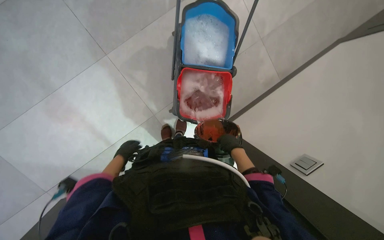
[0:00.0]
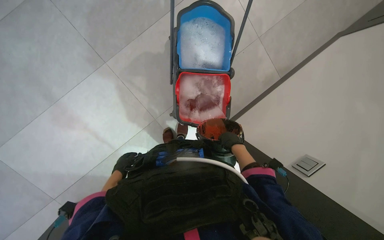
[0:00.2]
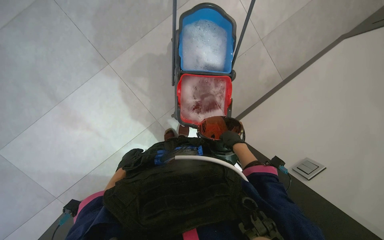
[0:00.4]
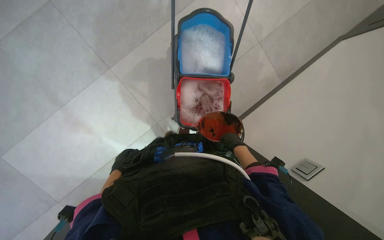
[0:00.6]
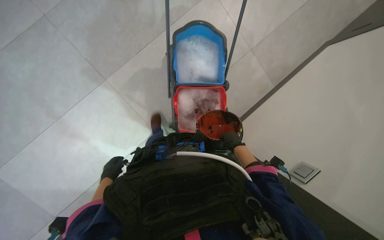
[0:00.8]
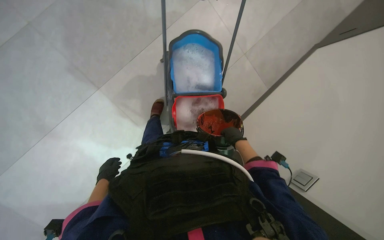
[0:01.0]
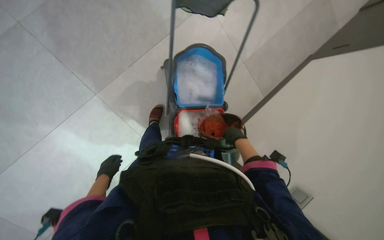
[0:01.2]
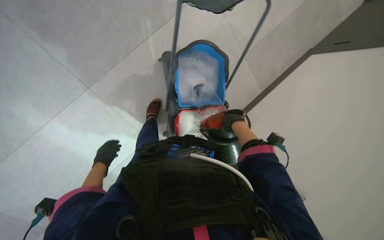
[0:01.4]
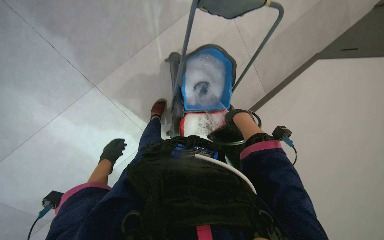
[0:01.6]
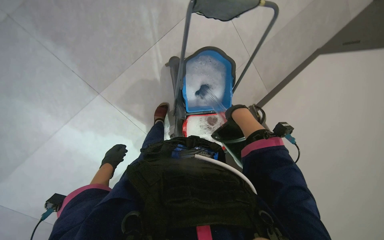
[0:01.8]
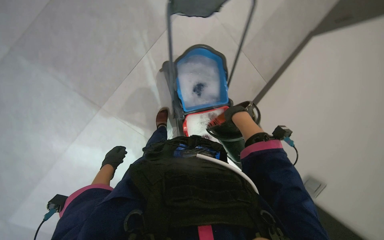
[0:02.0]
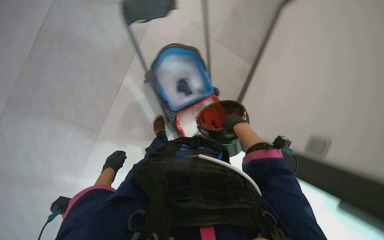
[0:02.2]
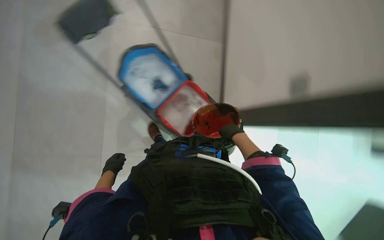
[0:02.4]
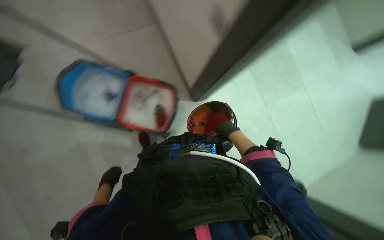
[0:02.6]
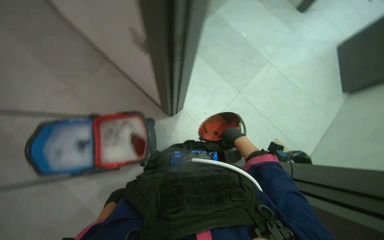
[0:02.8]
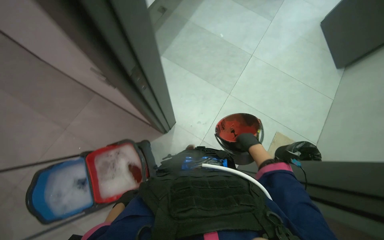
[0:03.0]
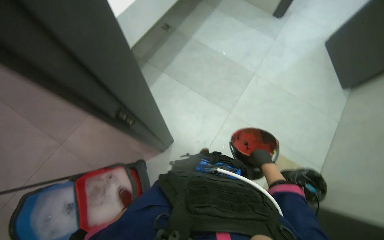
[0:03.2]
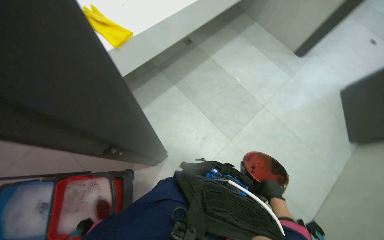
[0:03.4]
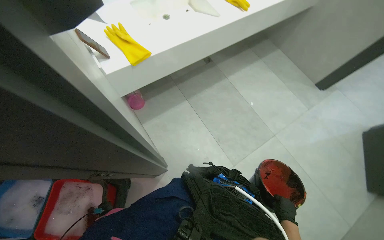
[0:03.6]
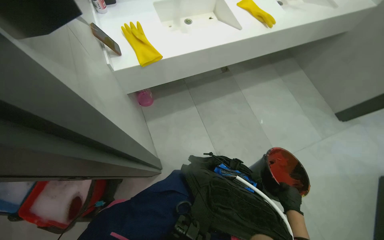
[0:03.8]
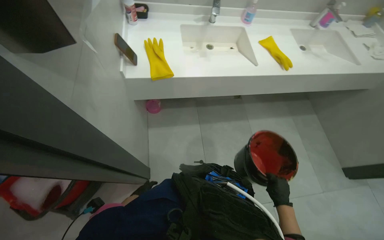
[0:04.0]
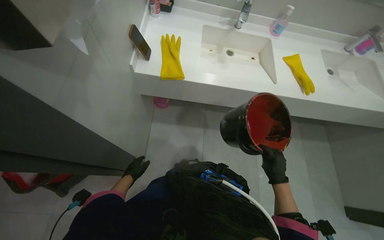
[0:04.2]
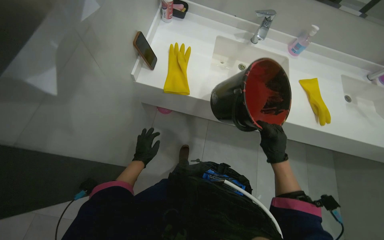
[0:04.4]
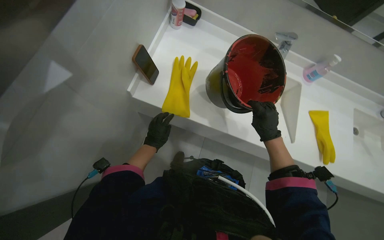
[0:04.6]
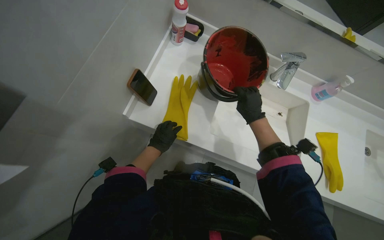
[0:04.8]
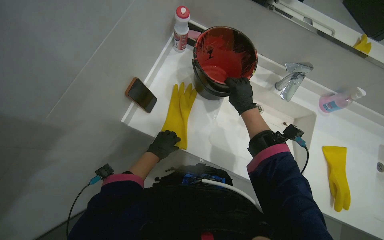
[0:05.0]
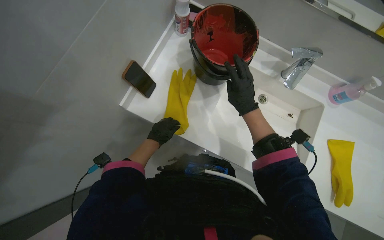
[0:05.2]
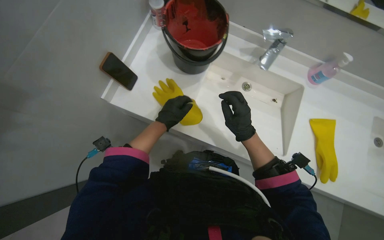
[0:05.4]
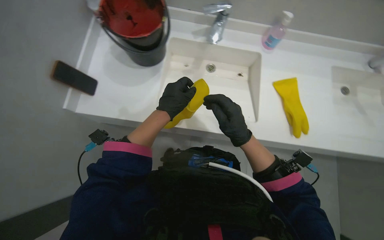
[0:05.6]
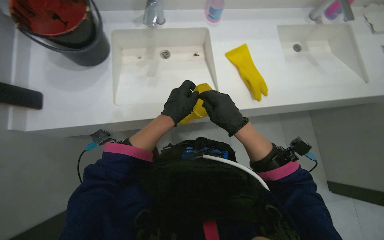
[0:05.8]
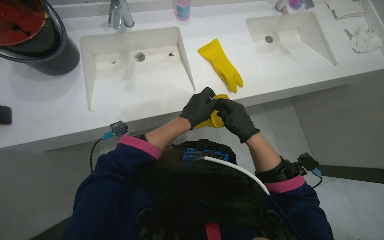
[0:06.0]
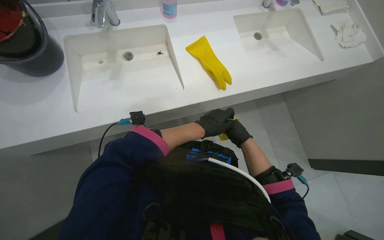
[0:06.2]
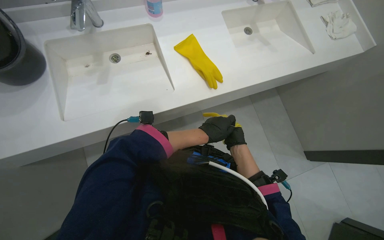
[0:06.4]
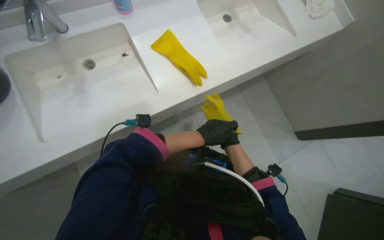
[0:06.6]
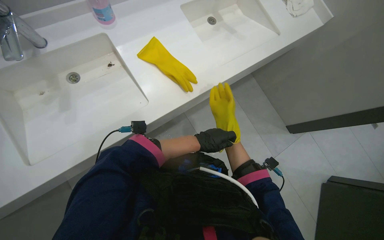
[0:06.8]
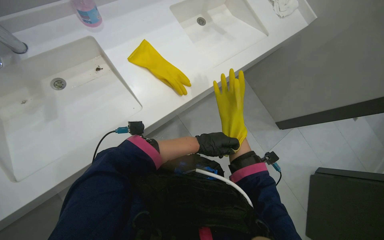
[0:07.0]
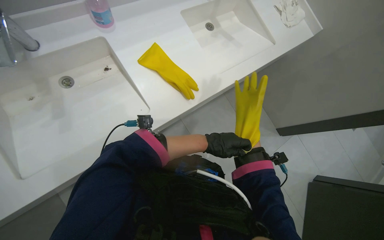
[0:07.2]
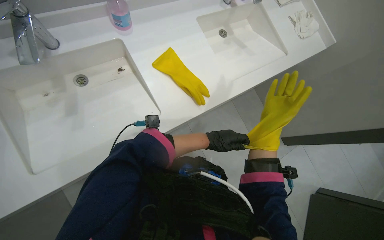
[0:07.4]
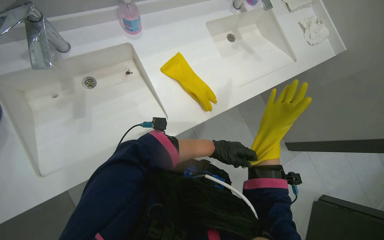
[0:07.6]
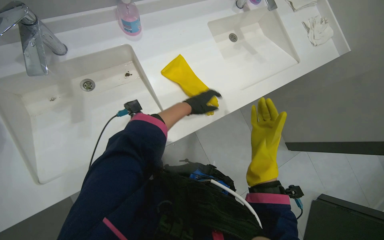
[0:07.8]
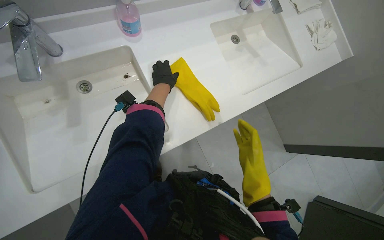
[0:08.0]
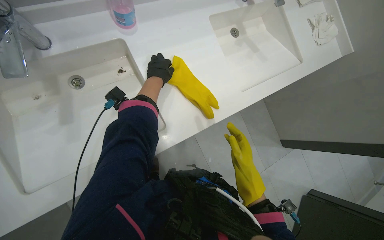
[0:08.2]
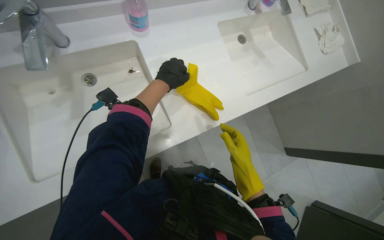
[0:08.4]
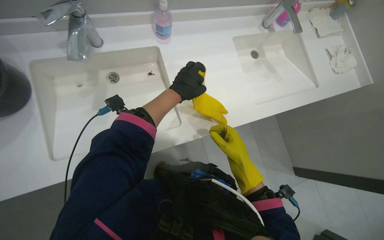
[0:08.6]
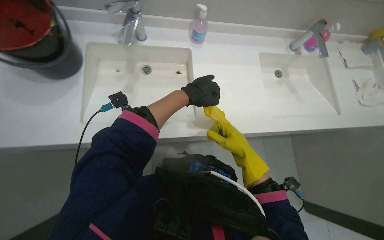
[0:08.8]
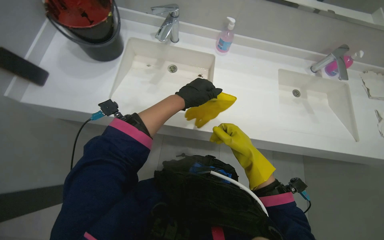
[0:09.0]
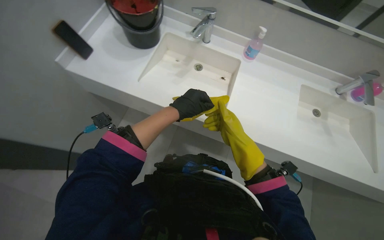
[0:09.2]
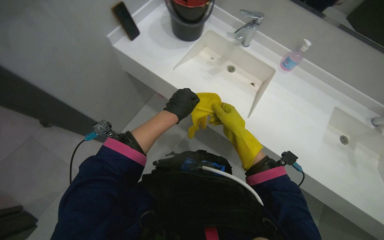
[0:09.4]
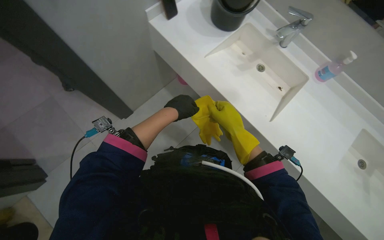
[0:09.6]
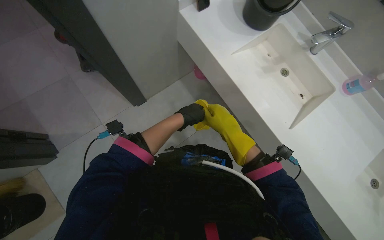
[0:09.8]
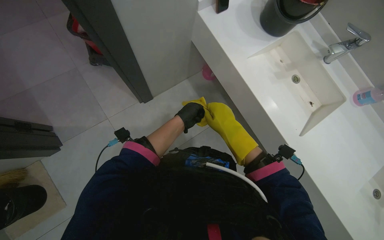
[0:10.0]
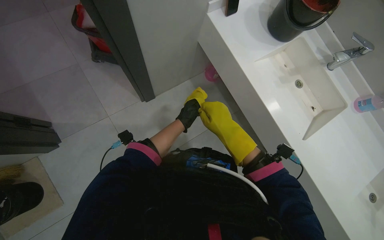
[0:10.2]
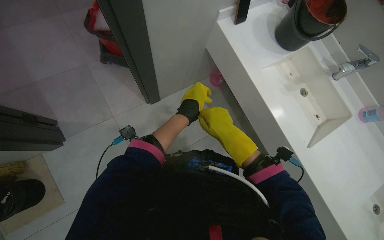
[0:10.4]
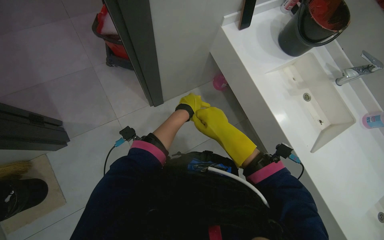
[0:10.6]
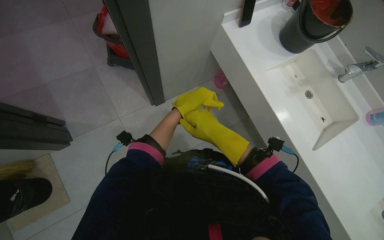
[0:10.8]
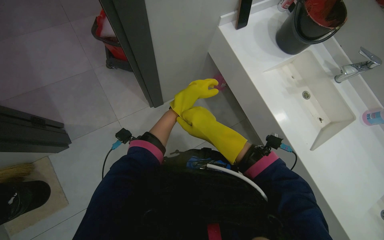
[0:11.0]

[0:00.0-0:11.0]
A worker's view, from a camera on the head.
Job: preparing cleaning supplies.
The whole recording: Finalizing cleaning setup. The worker pours liquid into the mop cart, organizes cleaning tools, and removes outer gloves.
0.0 to 1.6 s: The left hand moves to the left, approximately 10 cm. The right hand heads up the picture and nearer to the camera, covering approximately 30 cm.
3.2 to 4.8 s: The wearer moves about 50 cm. The wearer looks roughly 70 degrees further to the left. The view tilts roughly 20 degrees upward.
4.8 to 6.2 s: The scene turns some 40 degrees counterclockwise in the picture.
7.8 to 9.4 s: The wearer looks roughly 60 degrees further to the left. The view tilts roughly 15 degrees upward.
9.4 to 11.0 s: Everything in view rotates roughly 30 degrees clockwise.

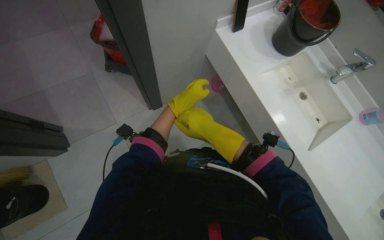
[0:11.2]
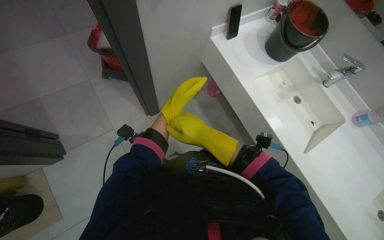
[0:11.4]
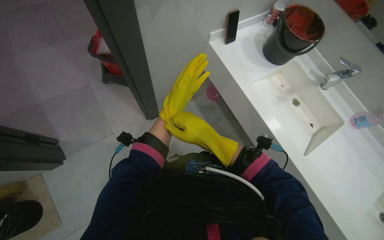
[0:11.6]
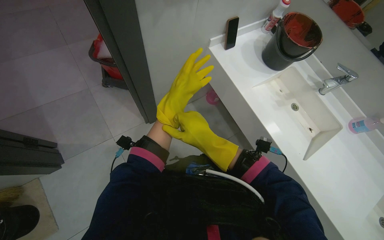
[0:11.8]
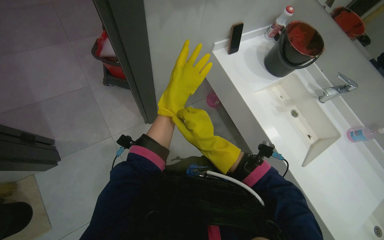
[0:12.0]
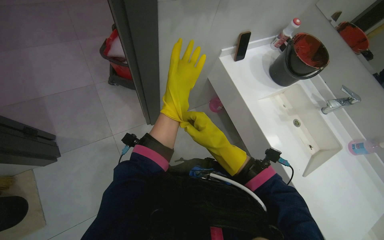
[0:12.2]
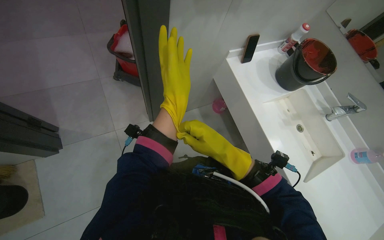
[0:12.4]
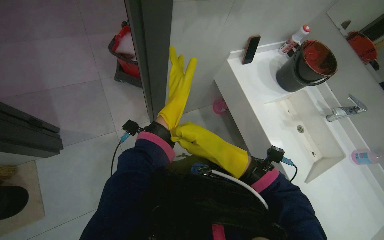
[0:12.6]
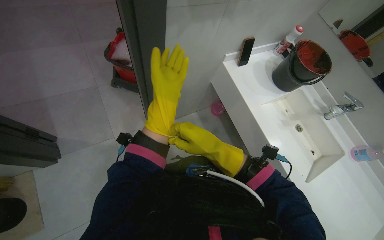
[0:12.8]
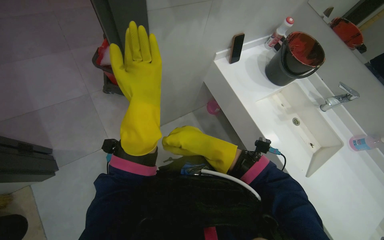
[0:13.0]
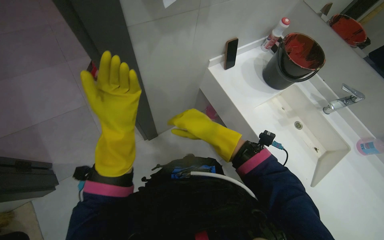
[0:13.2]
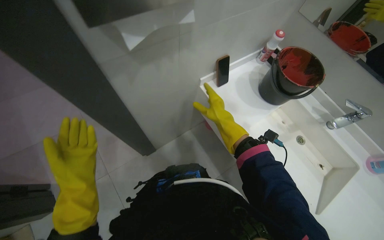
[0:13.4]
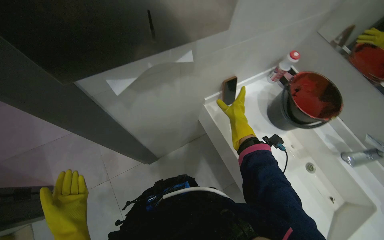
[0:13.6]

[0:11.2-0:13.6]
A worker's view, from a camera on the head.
Job: preparing cleaning supplies.
The whole recording: Finalizing cleaning setup. The worker pours liquid into the mop cart, organizes cleaning tools, and removes outer gloves.
11.2 to 12.4 s: The left hand goes about 25 cm nearer to the camera.
12.4 to 13.6 s: The right hand heads up the picture, farther from the camera and to the right, covering roughly 50 cm, while the left hand travels to the left and down the picture by roughly 15 cm.

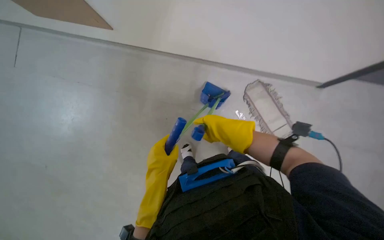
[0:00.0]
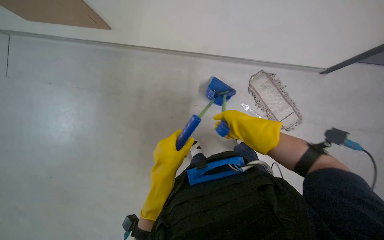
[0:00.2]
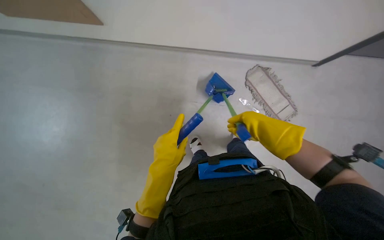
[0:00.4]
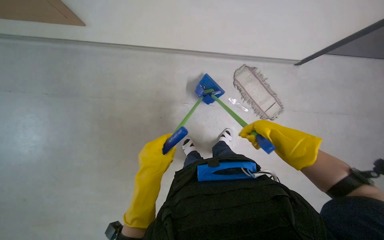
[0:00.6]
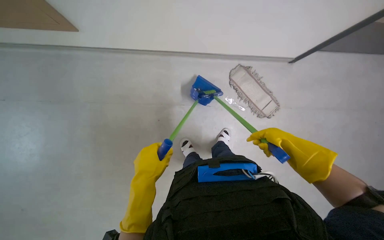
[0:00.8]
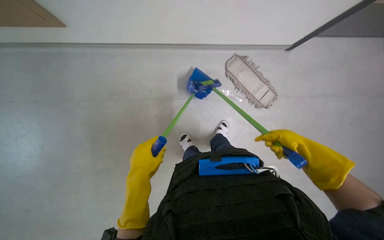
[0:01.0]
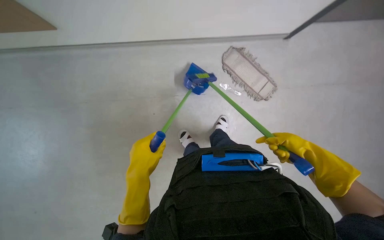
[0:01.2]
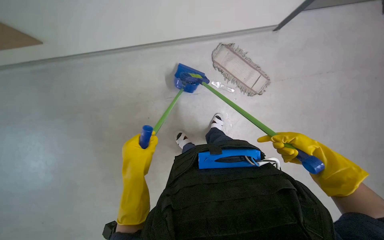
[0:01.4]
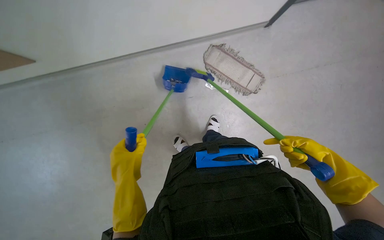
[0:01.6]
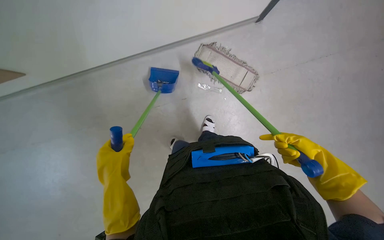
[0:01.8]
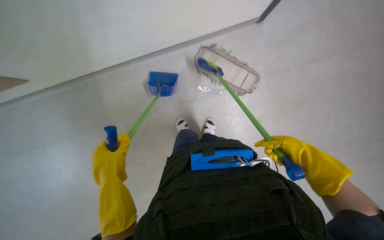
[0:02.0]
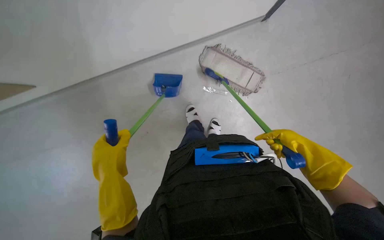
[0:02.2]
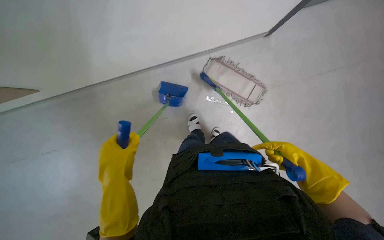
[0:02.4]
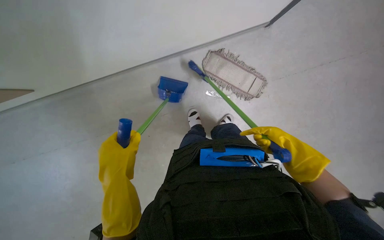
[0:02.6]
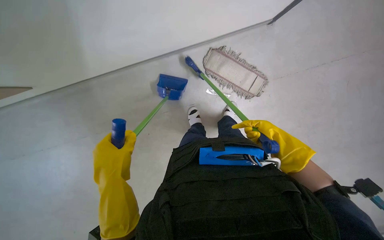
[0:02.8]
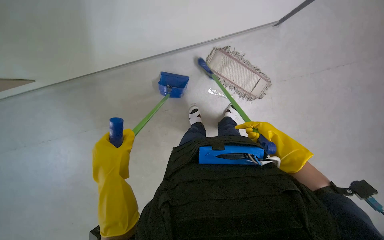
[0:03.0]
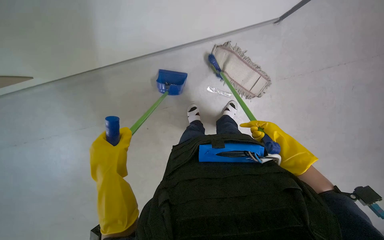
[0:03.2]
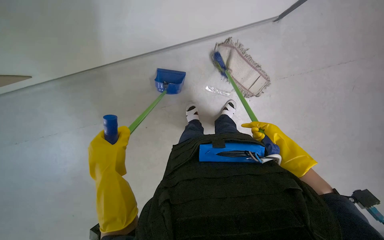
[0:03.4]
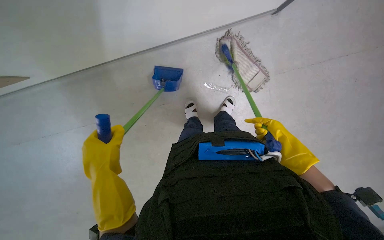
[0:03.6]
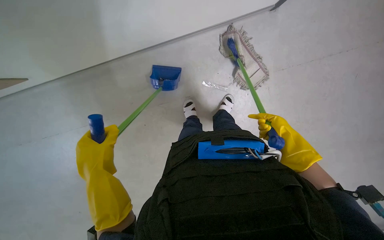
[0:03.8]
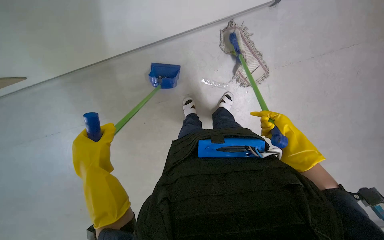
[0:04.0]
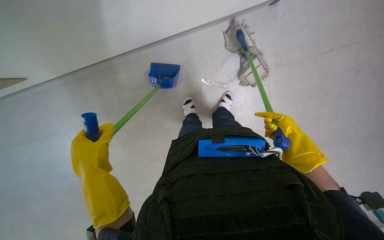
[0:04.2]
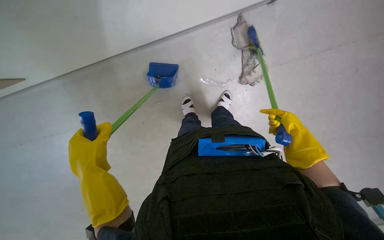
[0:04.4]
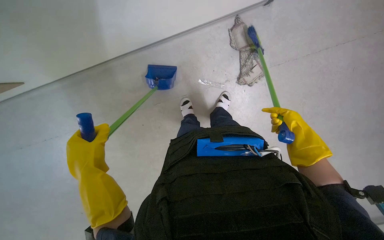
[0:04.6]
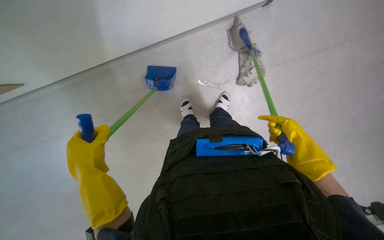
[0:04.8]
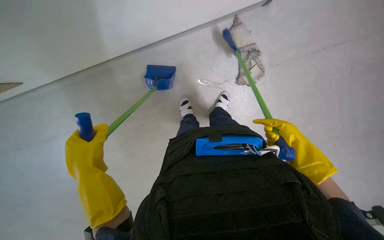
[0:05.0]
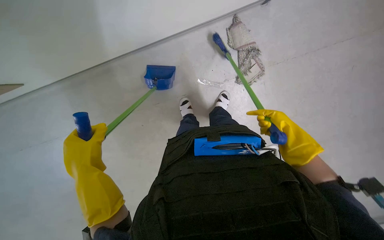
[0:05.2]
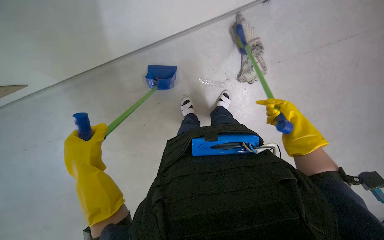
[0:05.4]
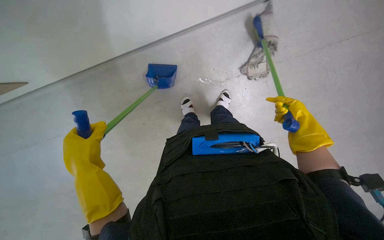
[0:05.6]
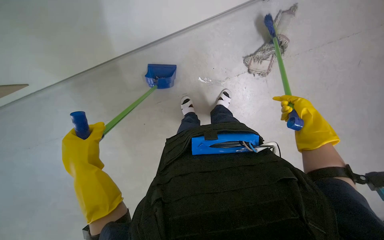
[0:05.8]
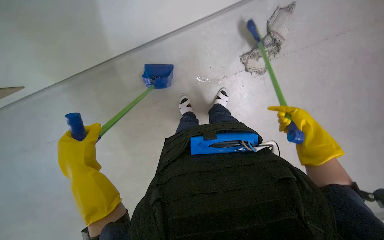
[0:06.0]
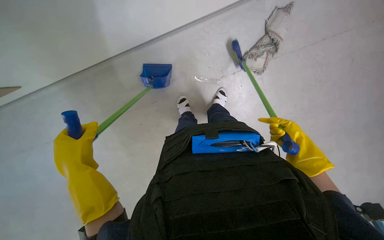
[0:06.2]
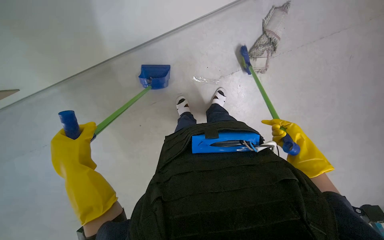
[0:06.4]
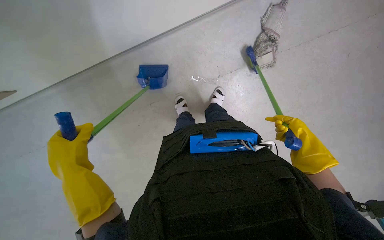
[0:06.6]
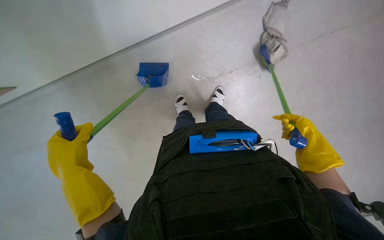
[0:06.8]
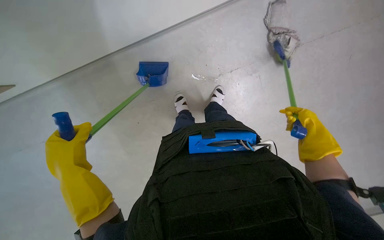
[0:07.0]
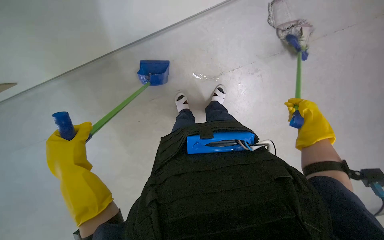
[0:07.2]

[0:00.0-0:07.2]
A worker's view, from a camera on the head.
Job: sweeping floor.
The whole recording: Sweeping debris into dustpan. The worker sweeps debris from the floor into a dustpan using a small brush.
0.0 to 1.4 s: The head turns to the right by some 30 degrees. The view tips downward by some 15 degrees. The right hand travels nearer to the camera by roughly 20 cm. Meanwhile the left hand is displaced to the left by approximately 30 cm.
1.4 to 2.8 s: The right hand shifts about 20 cm farther from the camera.
2.8 to 4.4 s: The right hand moves farther from the camera, about 10 cm.
4.4 to 5.8 s: The right hand moves about 10 cm nearer to the camera and comes back.
